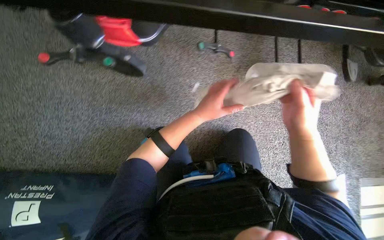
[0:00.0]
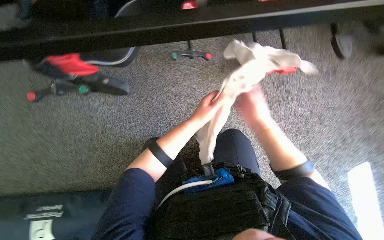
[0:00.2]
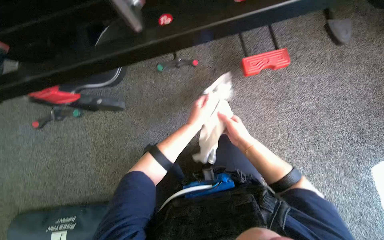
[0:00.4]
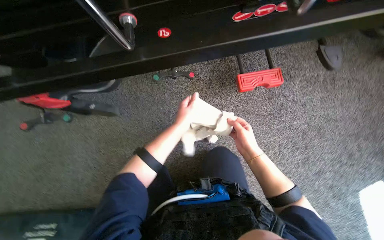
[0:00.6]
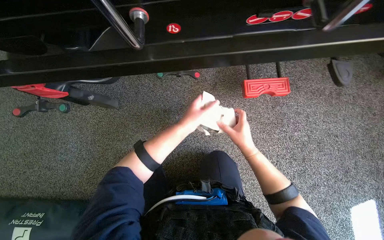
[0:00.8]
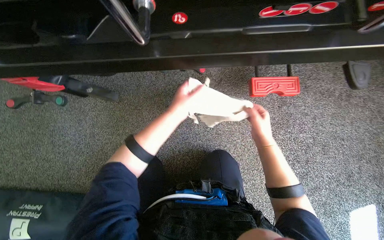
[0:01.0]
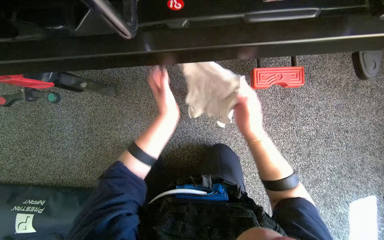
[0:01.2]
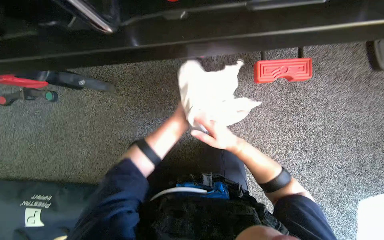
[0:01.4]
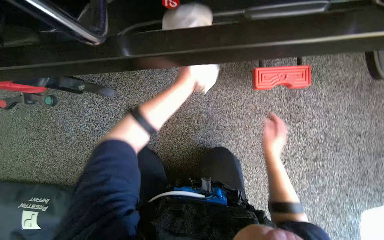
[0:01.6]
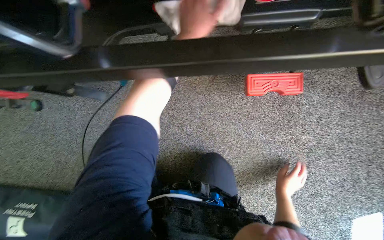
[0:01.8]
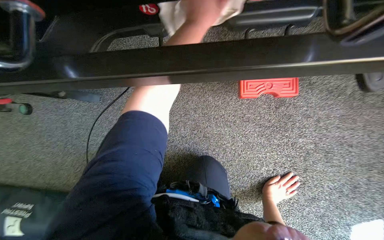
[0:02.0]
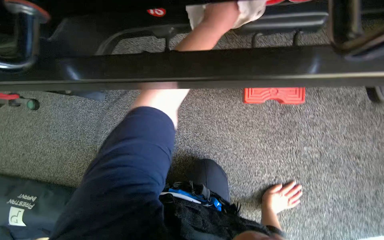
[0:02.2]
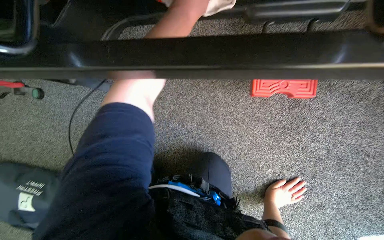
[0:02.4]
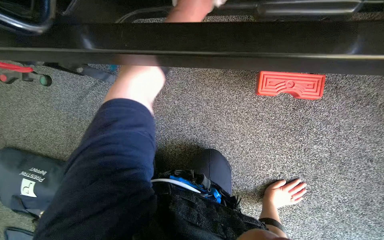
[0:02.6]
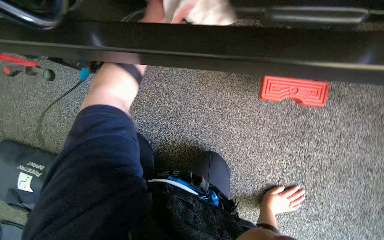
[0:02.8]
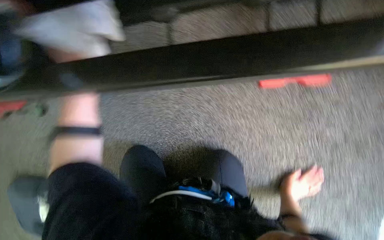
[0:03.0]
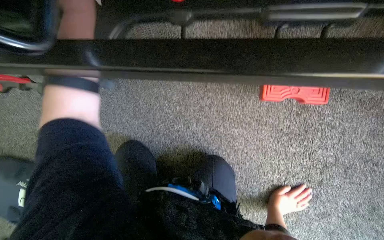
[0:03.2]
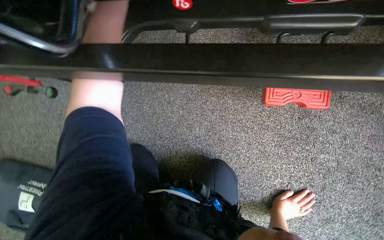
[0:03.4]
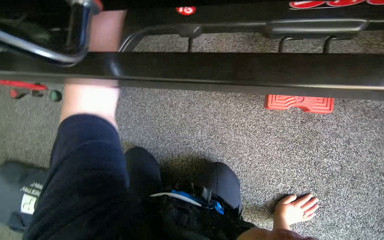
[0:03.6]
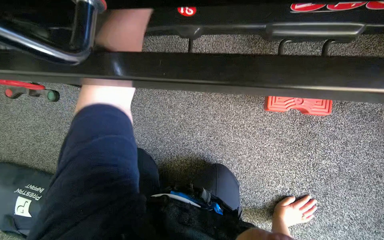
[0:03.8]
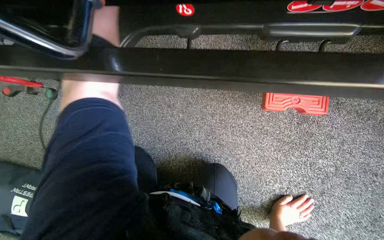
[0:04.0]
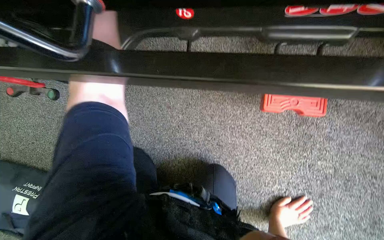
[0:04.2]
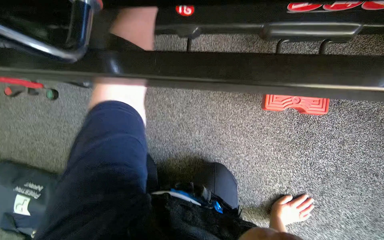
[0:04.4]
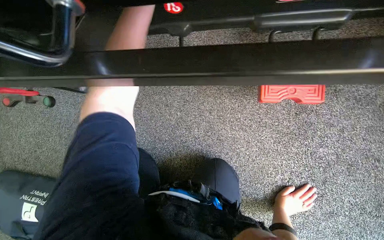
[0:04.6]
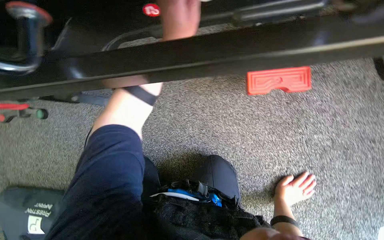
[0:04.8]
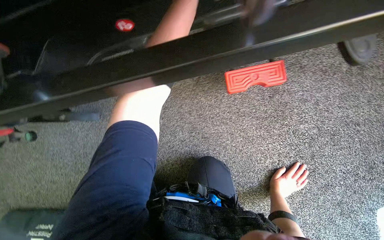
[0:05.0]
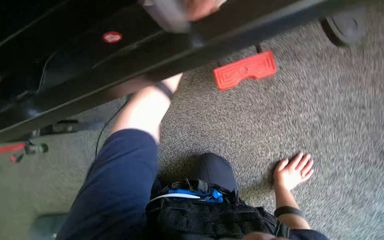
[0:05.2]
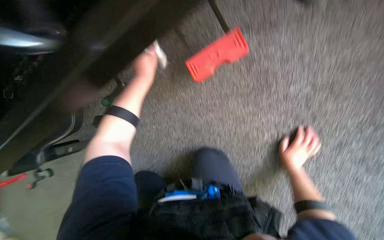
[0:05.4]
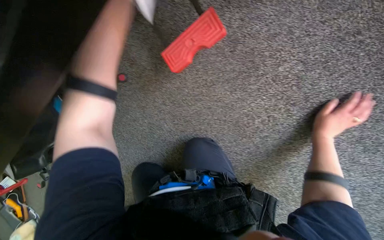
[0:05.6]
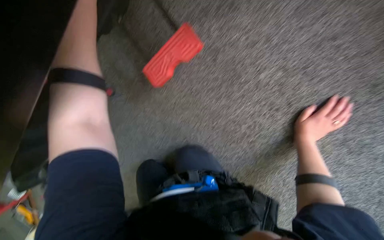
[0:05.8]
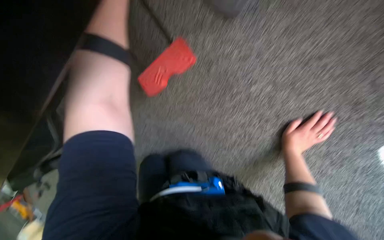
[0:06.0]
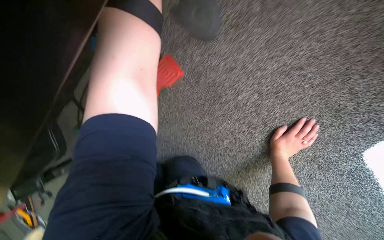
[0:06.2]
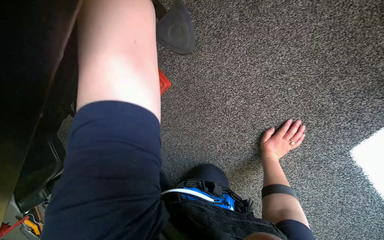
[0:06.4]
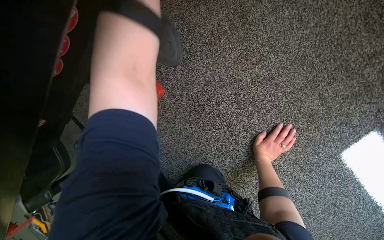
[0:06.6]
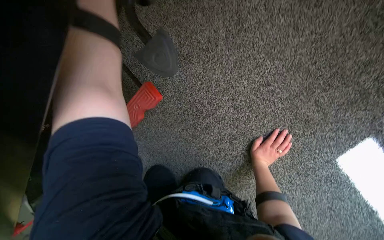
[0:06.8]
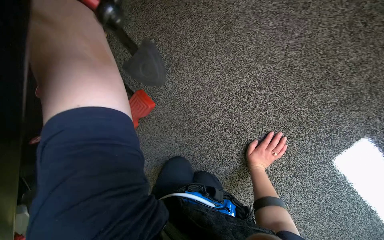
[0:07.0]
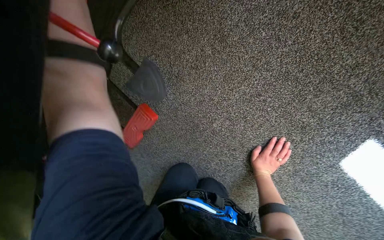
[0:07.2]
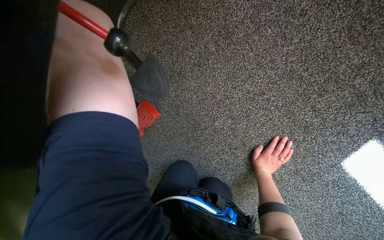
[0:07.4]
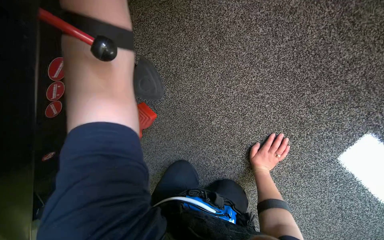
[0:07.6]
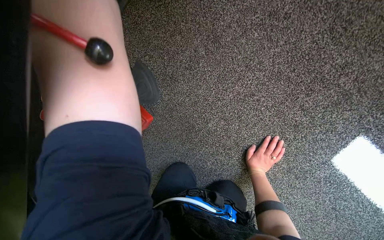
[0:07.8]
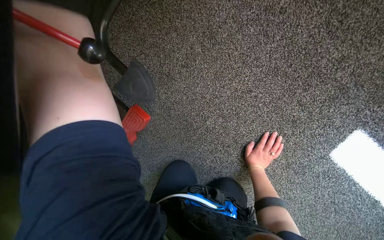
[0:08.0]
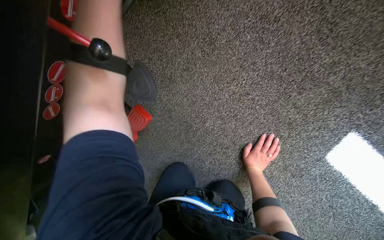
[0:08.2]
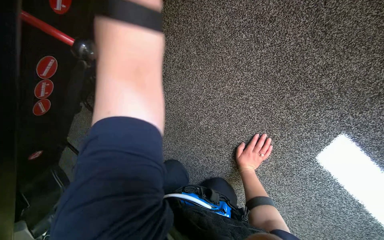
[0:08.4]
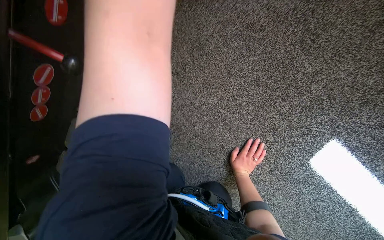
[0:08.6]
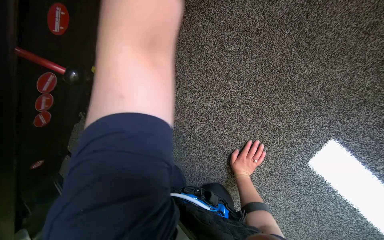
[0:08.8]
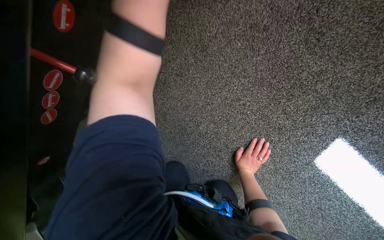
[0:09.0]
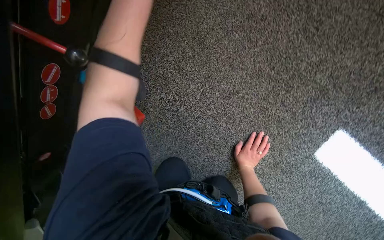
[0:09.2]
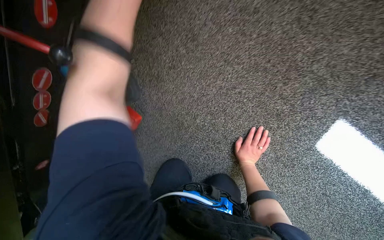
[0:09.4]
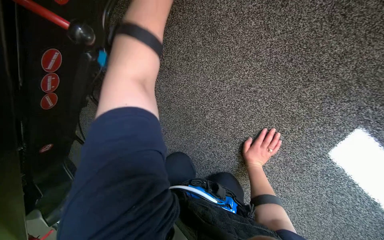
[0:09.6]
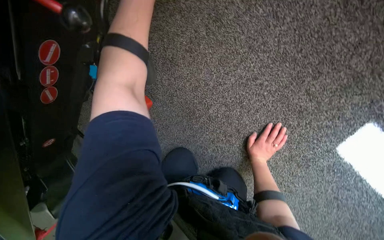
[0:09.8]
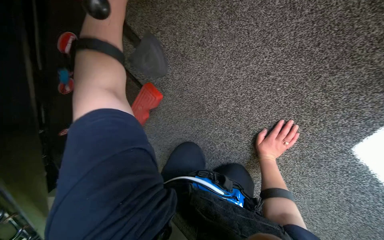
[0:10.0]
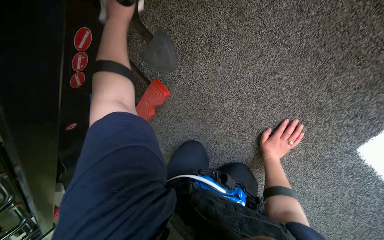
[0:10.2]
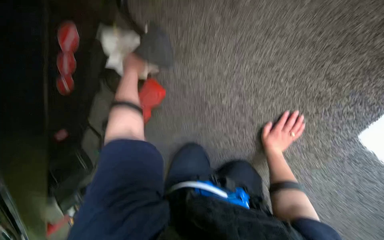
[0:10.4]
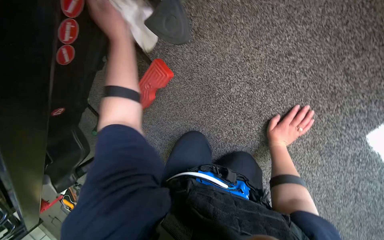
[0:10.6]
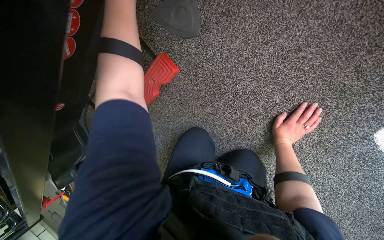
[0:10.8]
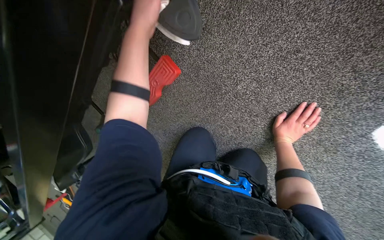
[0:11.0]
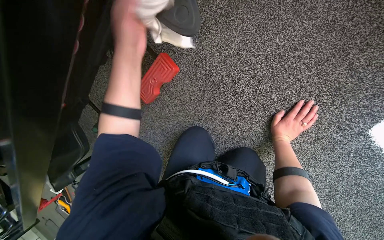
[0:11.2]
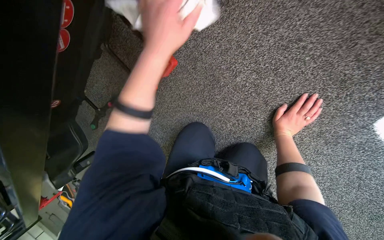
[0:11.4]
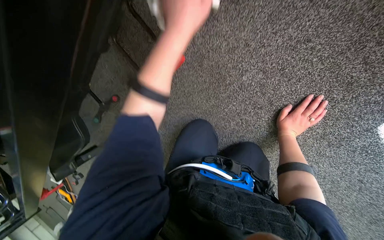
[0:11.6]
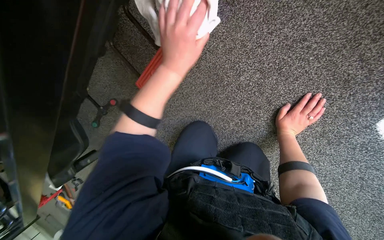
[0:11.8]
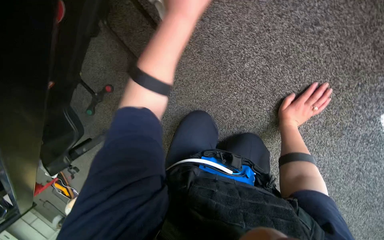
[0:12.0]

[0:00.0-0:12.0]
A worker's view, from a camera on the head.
Job: wiping surfaces.
The whole recording: Wiping stretcher frame. The worker wipes the metal frame and various components of the stretcher.
0.0 to 1.6 s: The camera is aimed about 15 degrees further to the left. The left hand swings nearer and farther, roughly 10 cm each way, with 3 reversals. The right hand goes approximately 25 cm farther from the camera.
1.6 to 3.0 s: The right hand travels down the picture and to the right by some 15 cm.
4.4 to 6.0 s: The camera is carried to the right, roughly 40 cm. The scene turns some 40 degrees counterclockwise in the picture.

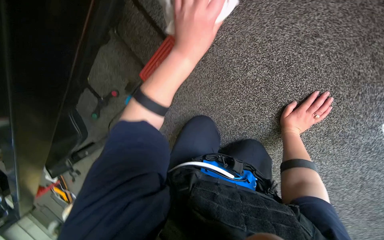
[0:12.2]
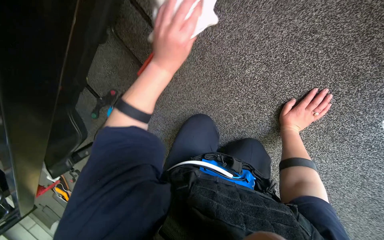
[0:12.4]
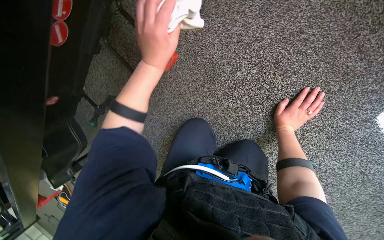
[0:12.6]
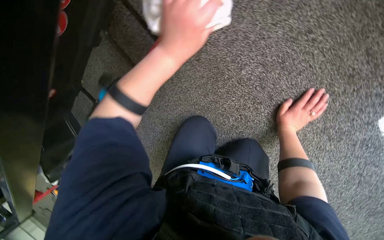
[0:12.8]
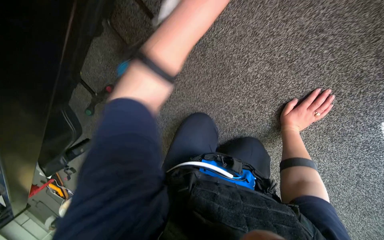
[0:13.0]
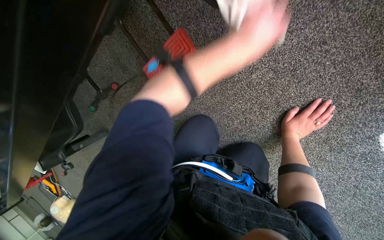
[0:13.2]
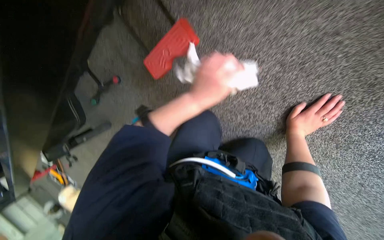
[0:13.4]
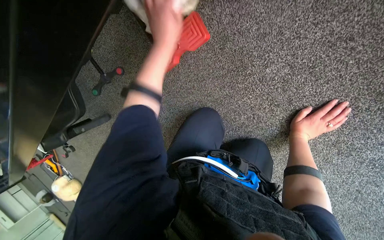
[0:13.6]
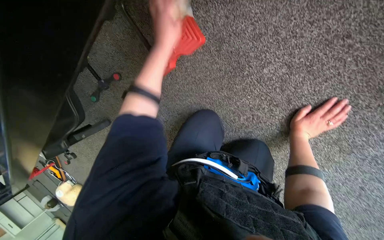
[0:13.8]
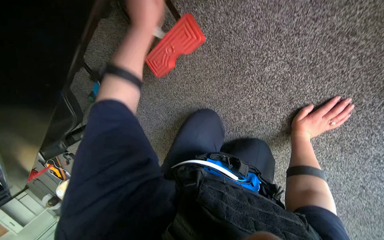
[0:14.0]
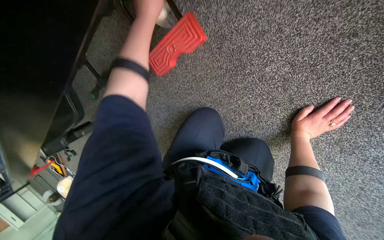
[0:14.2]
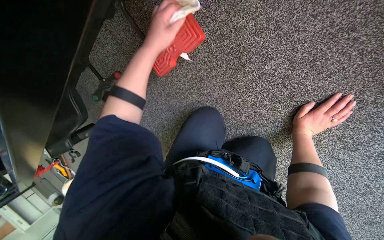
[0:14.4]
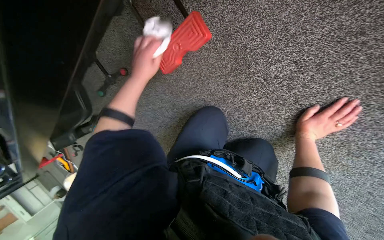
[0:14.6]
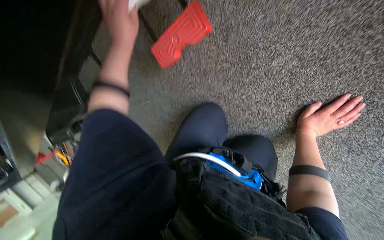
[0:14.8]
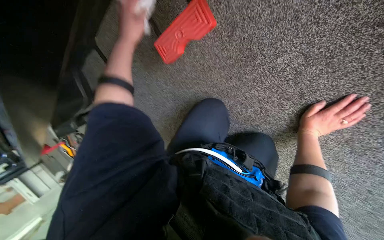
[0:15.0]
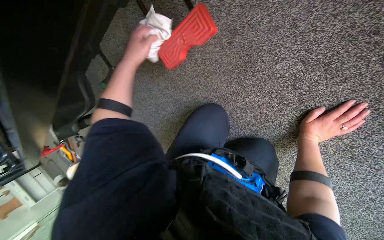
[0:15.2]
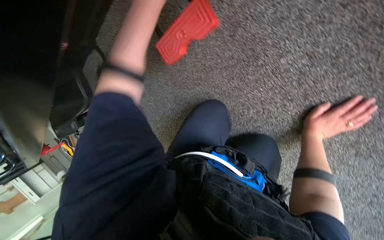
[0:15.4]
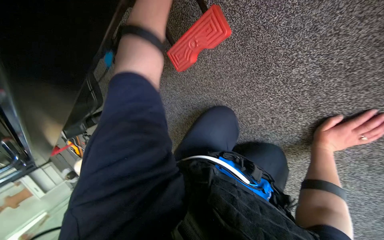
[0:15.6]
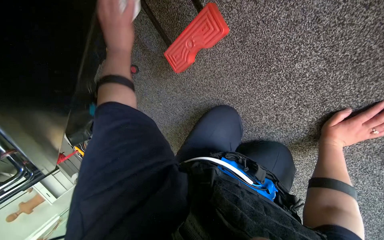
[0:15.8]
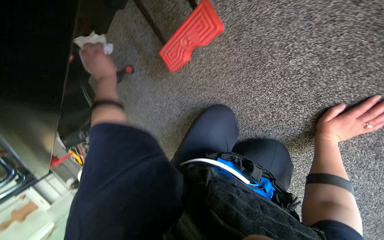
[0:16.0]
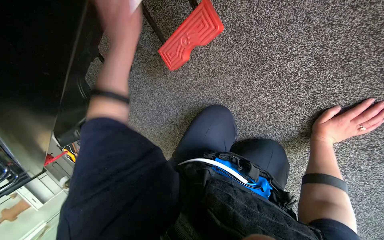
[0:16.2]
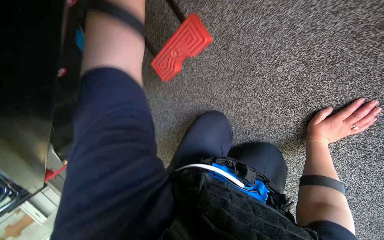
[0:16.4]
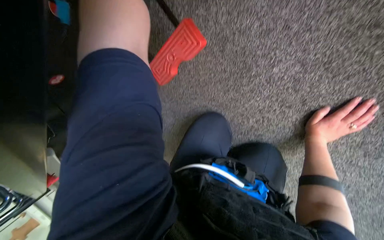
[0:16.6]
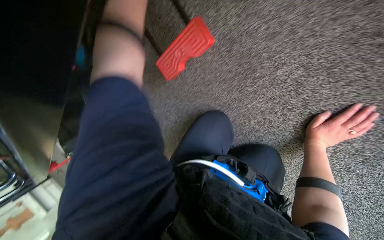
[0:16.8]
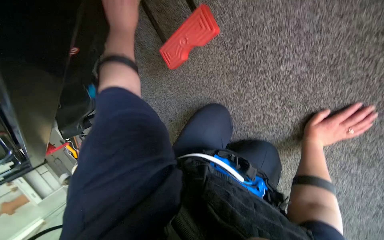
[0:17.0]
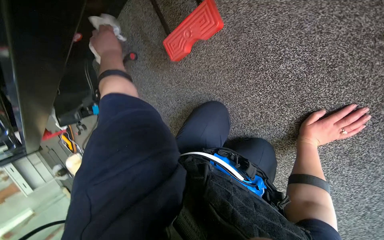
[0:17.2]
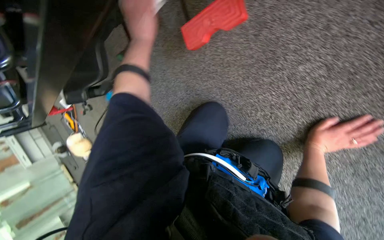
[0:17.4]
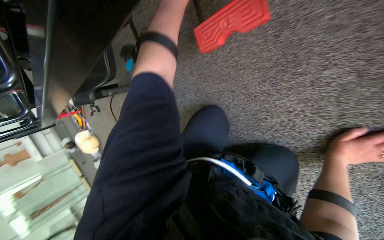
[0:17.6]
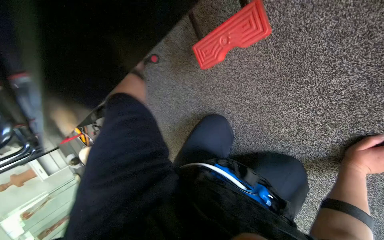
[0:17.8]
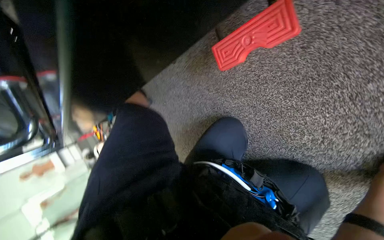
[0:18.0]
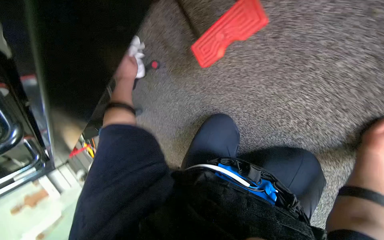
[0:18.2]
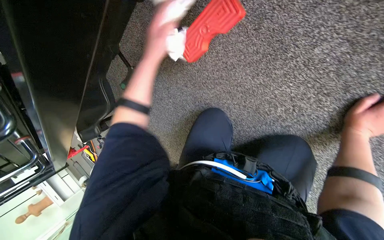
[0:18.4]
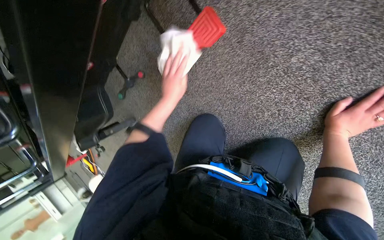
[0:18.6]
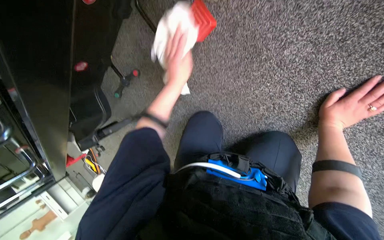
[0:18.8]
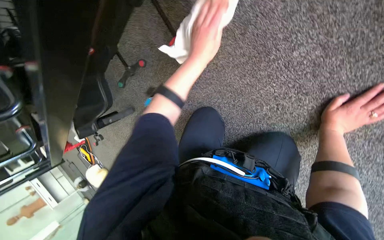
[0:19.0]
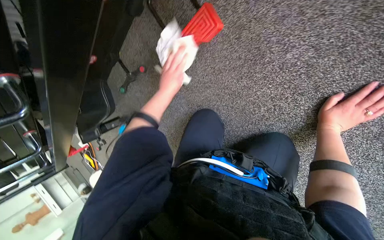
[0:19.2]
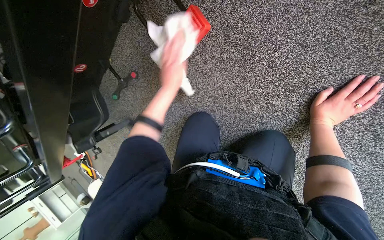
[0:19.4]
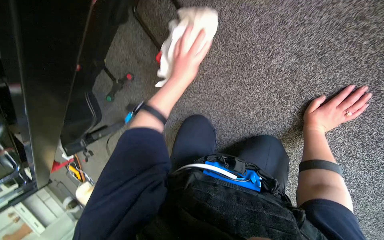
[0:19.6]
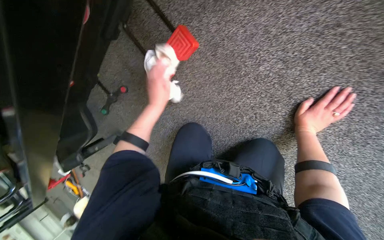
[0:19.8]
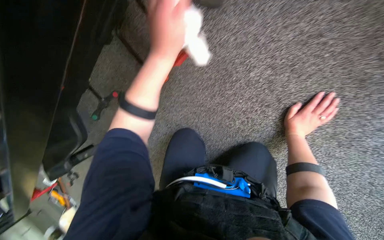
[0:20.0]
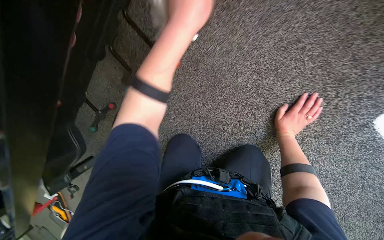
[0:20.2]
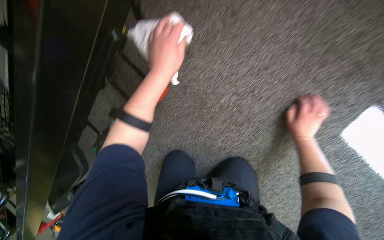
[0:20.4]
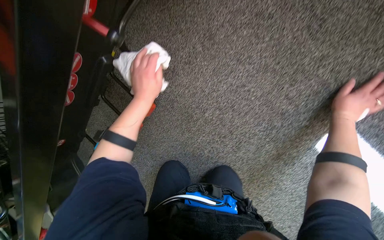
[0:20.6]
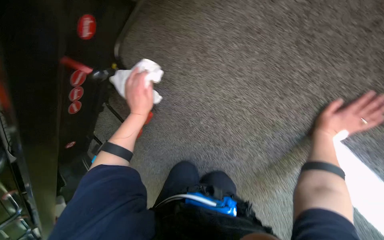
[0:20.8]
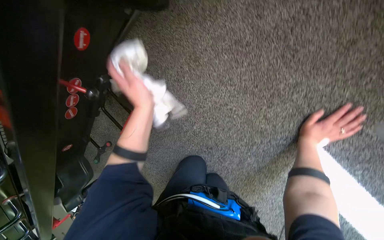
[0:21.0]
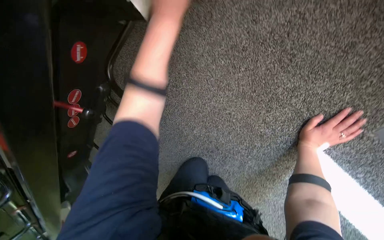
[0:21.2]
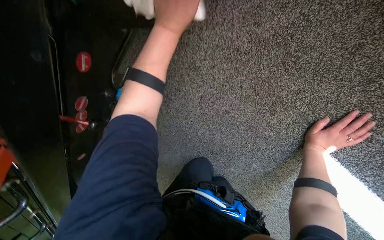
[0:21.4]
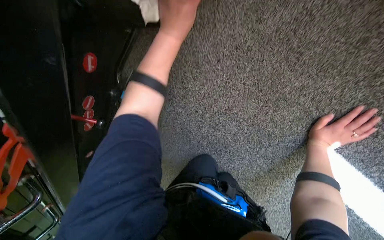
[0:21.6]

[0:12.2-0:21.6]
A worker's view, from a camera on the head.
Job: wiping surfaces.
The whole recording: Wiping stretcher frame. The worker wipes the metal frame and various components of the stretcher.
18.4 to 20.0 s: The left hand shifts roughly 15 cm nearer to the camera.
20.0 to 21.6 s: The right hand goes about 20 cm nearer to the camera. The left hand goes roughly 30 cm up the picture.
